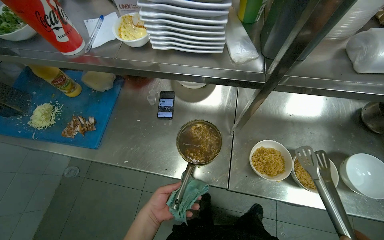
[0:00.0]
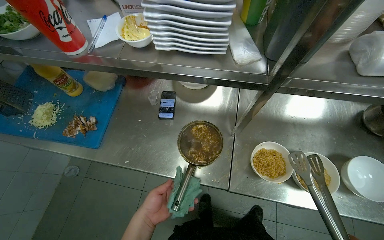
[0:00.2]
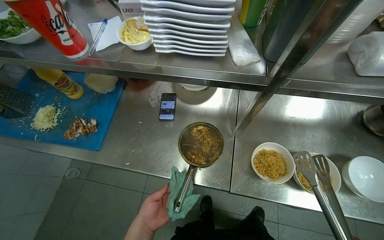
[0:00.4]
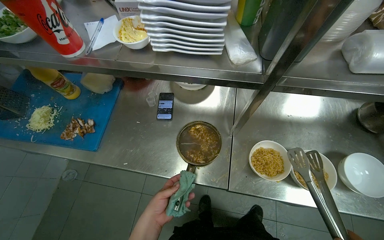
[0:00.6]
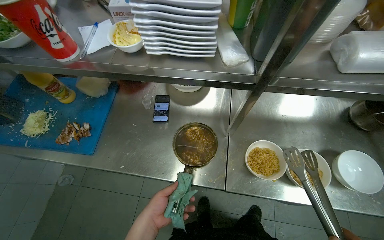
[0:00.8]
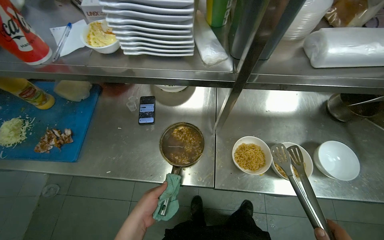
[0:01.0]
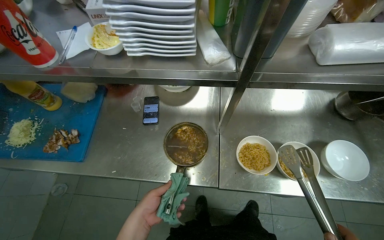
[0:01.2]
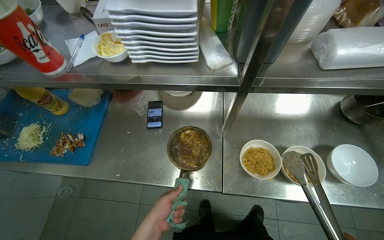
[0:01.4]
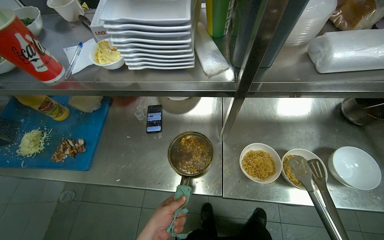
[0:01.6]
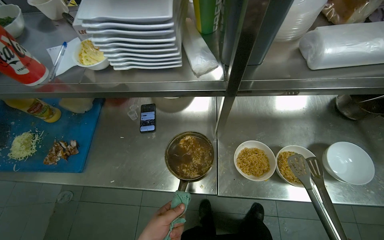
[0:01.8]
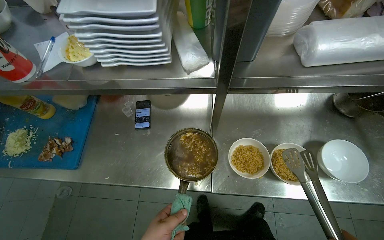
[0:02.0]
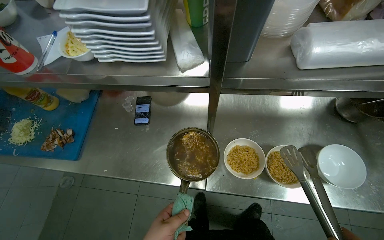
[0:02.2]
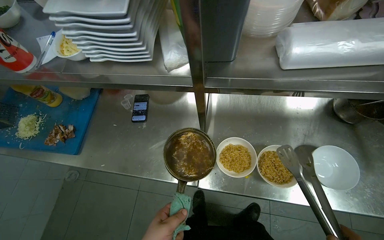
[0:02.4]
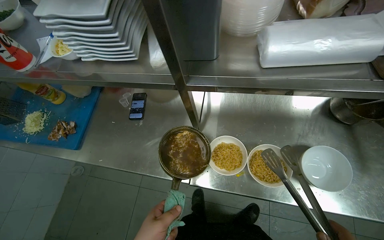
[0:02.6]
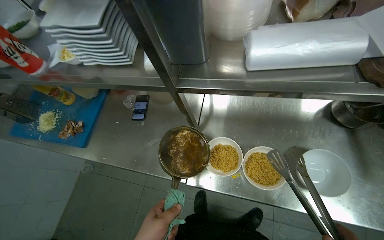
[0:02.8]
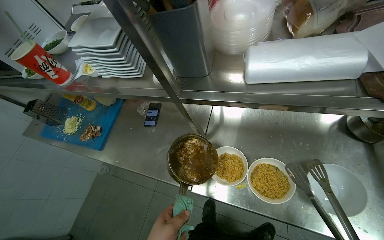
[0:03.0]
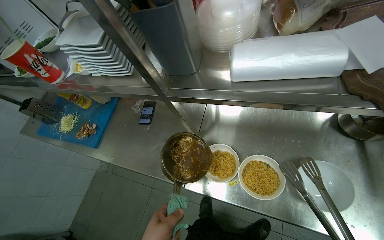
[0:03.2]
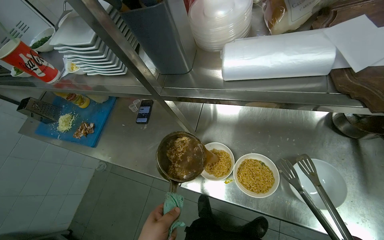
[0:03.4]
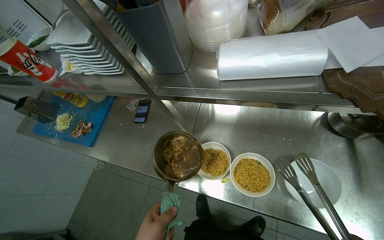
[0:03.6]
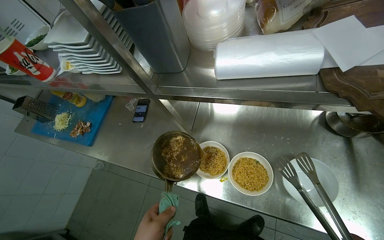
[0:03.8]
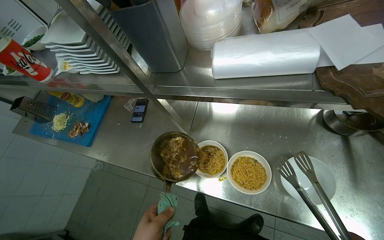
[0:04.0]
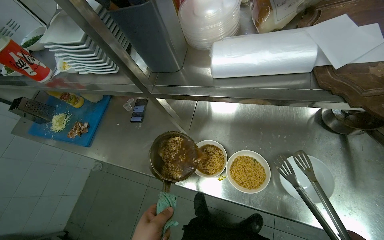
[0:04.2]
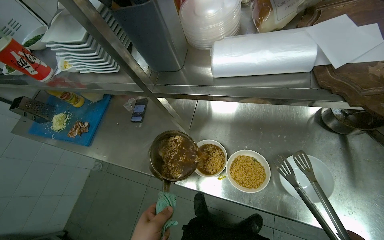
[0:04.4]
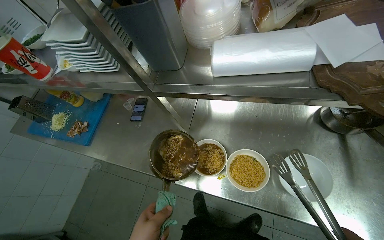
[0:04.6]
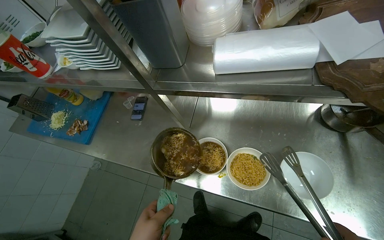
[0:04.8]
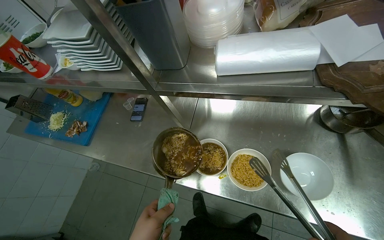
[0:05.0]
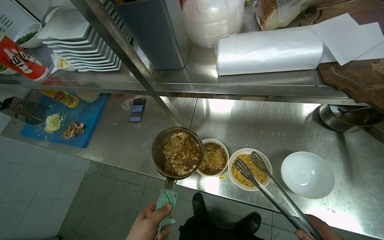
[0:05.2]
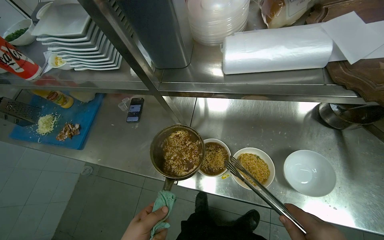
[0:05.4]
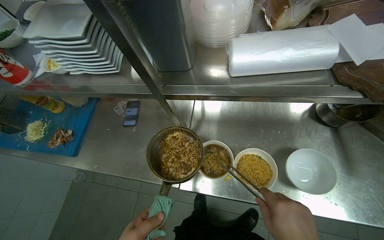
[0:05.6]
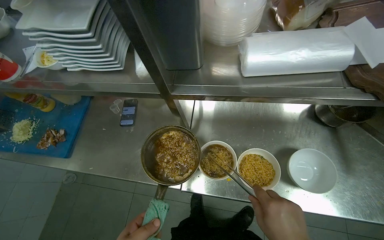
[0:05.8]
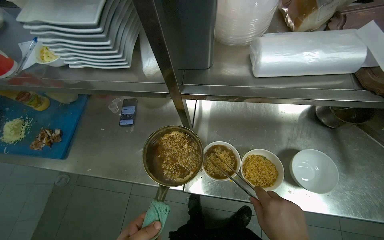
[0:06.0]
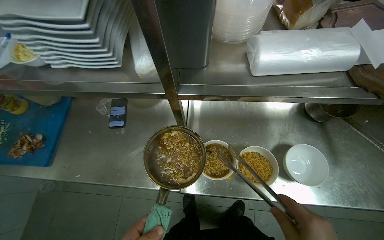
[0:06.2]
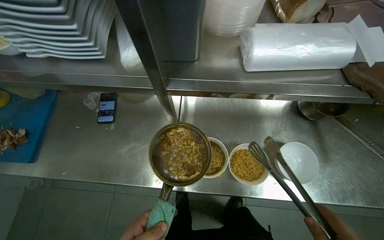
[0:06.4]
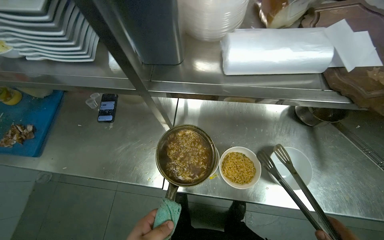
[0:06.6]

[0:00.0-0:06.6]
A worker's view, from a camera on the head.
Job: preparing food.
The whole recording: Portioning cooked noodles into bowls. The worker uses tongs to transfer cooked noodles from a pot into multiple small bowls.
0:01.6 to 0:03.2: The camera is aimed some 15 degrees further to the left.

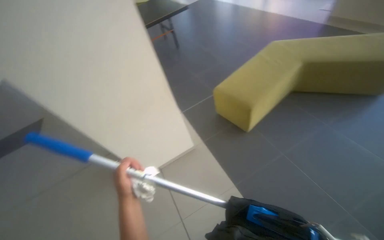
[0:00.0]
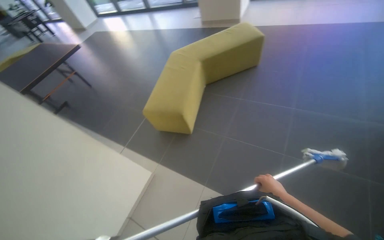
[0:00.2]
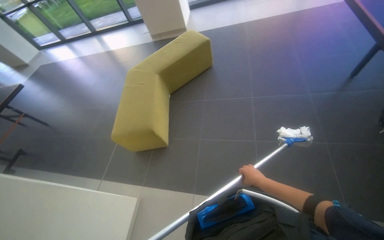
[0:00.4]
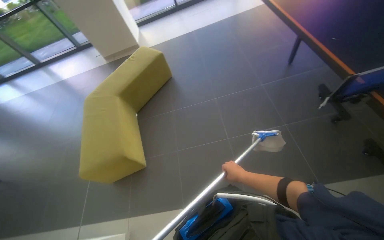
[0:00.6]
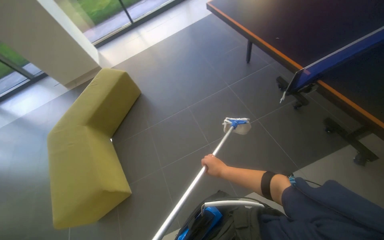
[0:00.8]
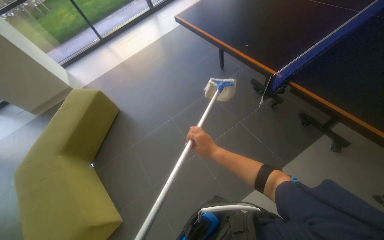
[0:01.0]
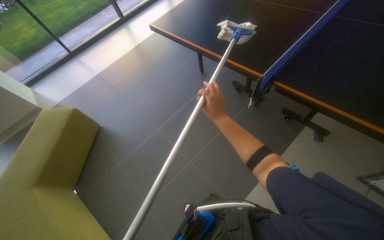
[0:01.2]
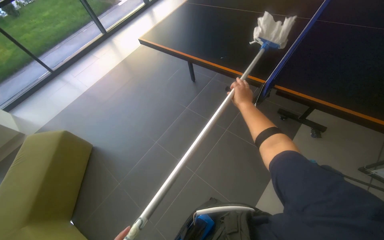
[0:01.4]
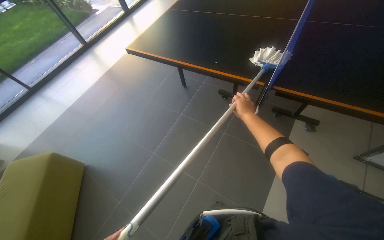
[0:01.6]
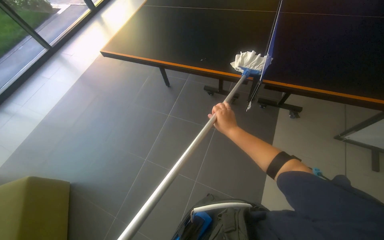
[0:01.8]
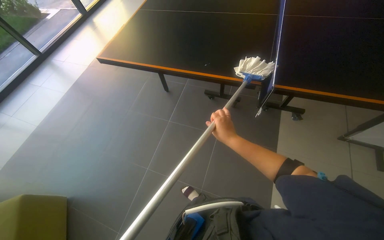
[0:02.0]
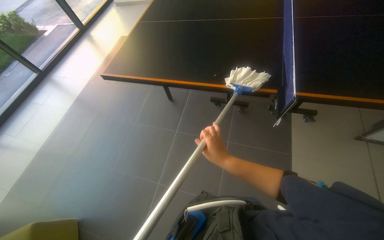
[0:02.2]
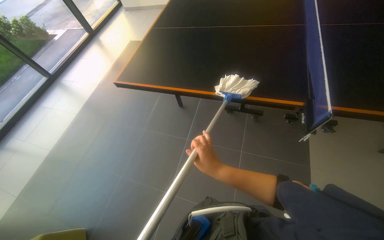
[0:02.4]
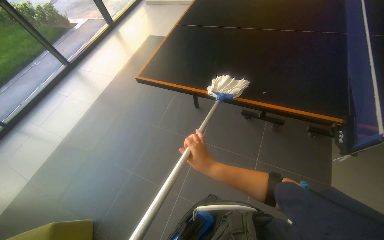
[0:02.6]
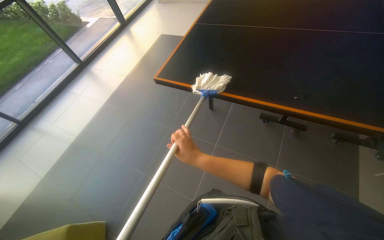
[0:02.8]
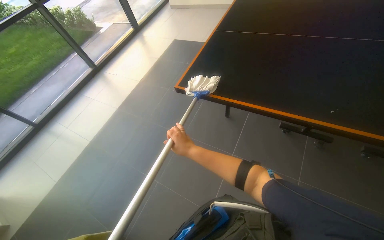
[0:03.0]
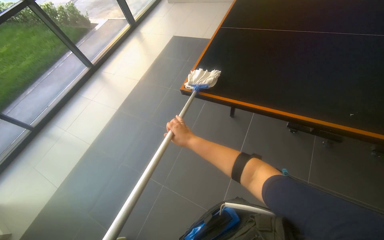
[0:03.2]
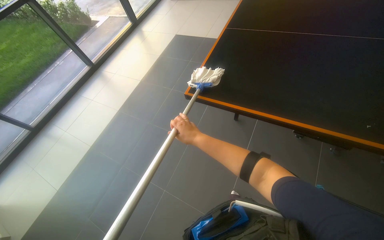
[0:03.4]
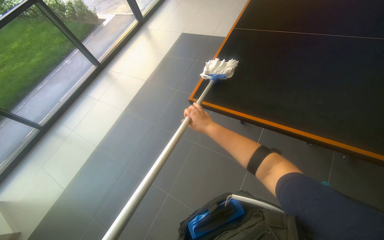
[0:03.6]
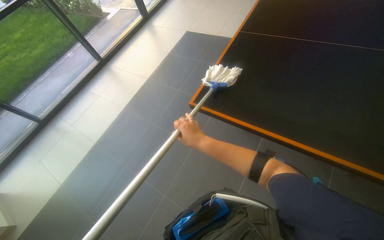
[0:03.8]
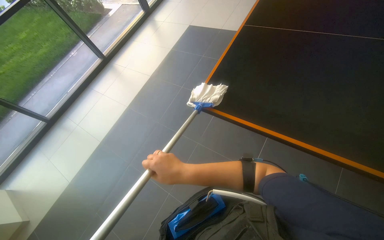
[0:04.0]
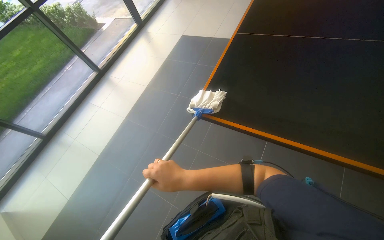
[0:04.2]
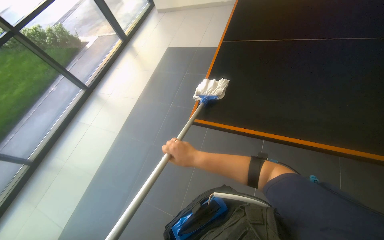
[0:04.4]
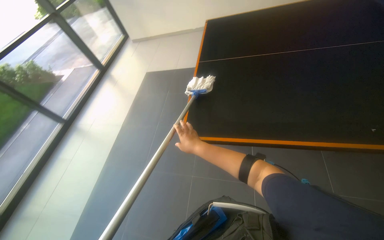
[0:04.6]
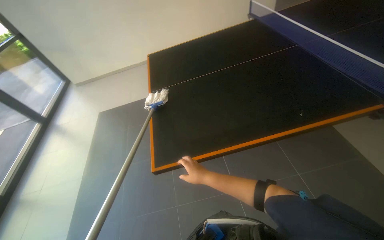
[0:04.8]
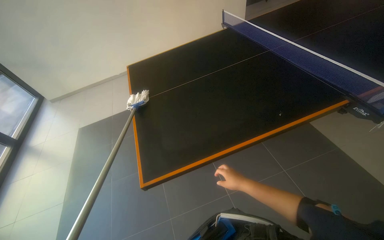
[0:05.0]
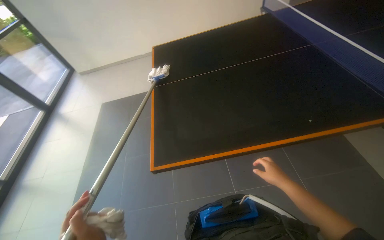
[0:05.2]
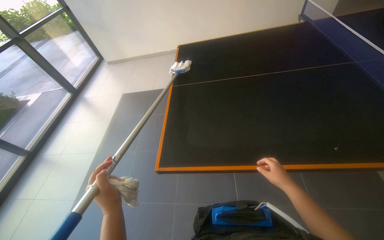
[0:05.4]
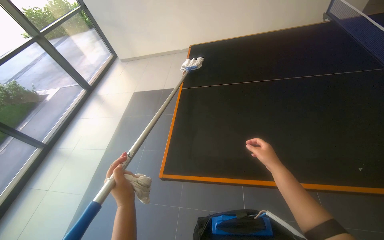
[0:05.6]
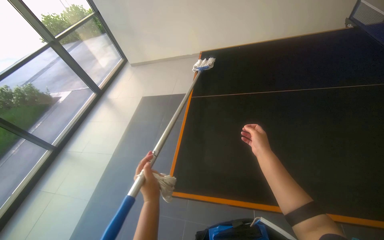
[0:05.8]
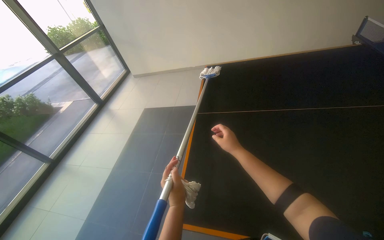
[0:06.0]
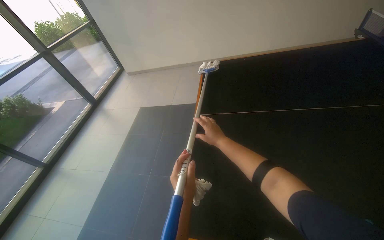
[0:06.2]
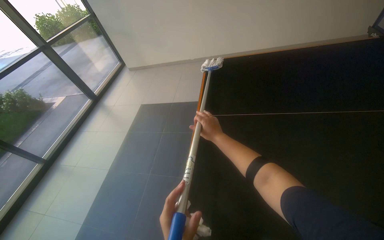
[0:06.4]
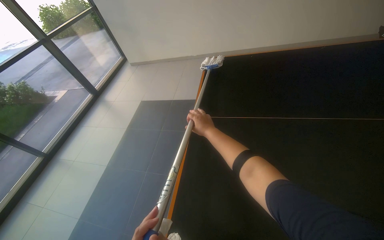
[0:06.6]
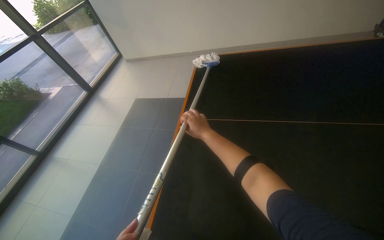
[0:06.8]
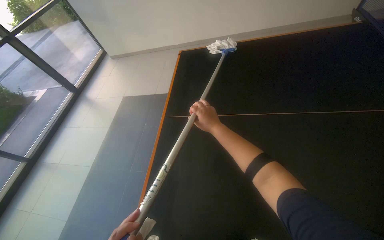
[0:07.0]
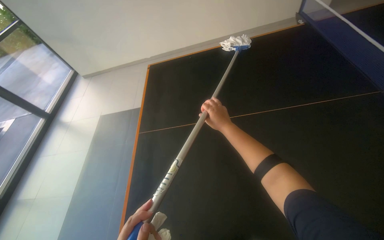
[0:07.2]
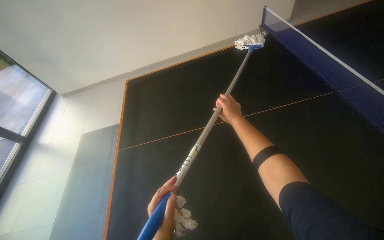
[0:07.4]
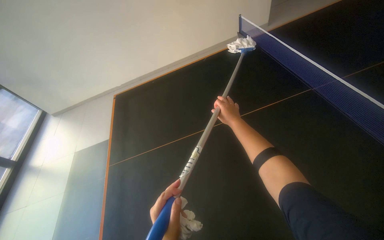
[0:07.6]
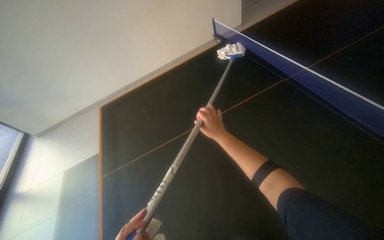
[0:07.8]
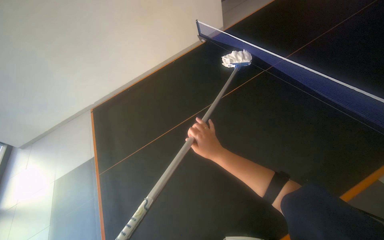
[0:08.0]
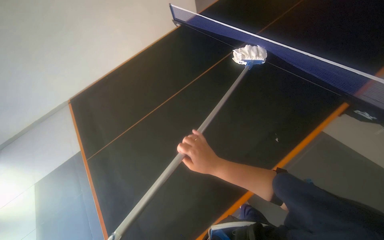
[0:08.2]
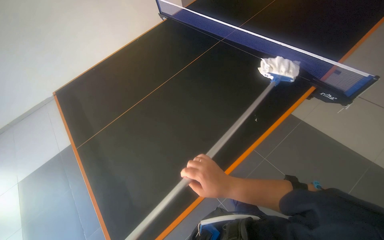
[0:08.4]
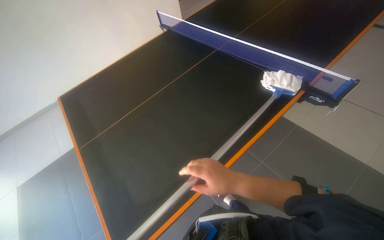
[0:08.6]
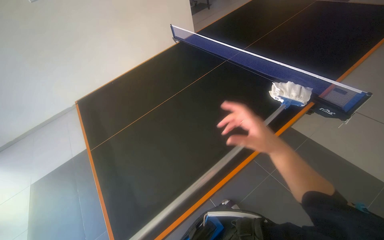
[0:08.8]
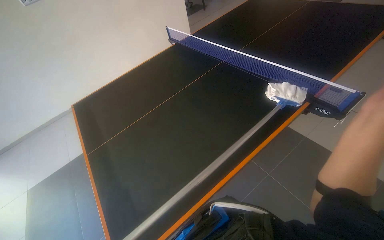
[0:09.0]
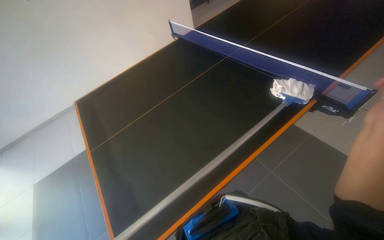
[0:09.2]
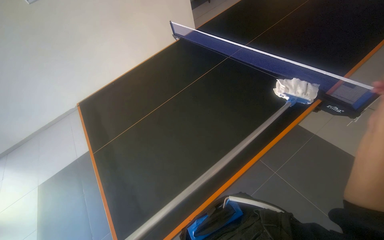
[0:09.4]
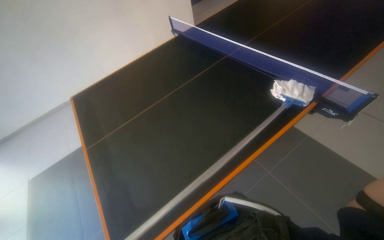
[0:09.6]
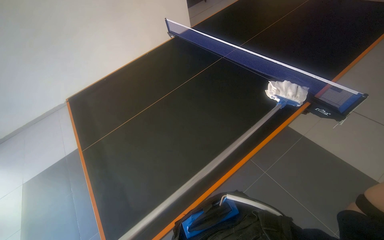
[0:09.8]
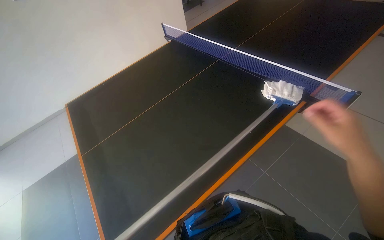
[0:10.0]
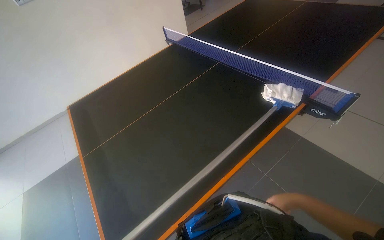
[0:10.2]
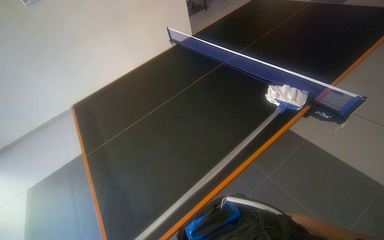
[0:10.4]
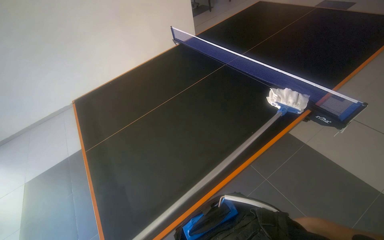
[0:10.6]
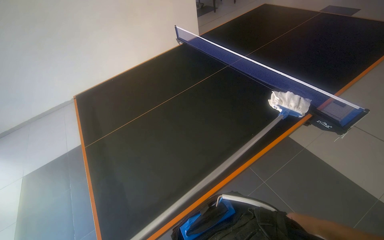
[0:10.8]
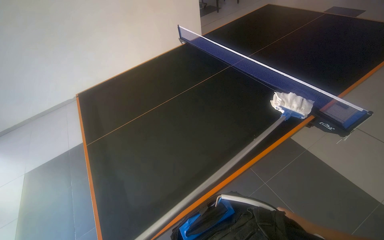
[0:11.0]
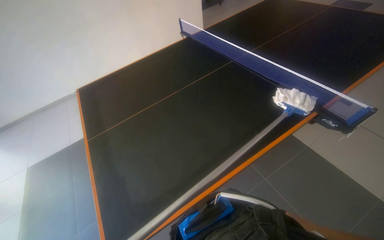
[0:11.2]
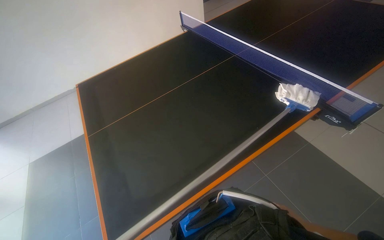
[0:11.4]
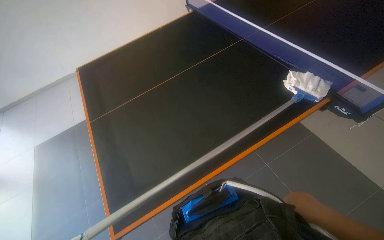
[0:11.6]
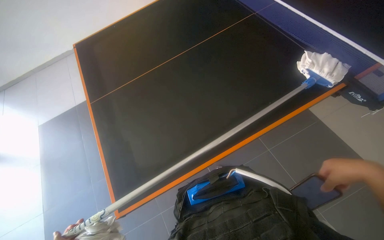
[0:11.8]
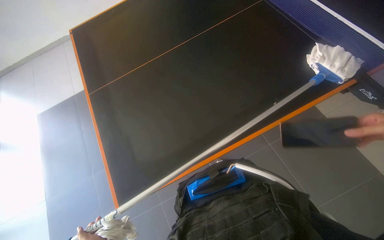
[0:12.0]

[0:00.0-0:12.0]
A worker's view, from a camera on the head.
Job: wiping surfaces.
The whole recording: Mopping the ping-pong table. The worker mops the surface of the ping-pong table.
0:00.0 to 0:01.6: The camera travels some 50 cm. The head turns to the right by about 125 degrees. The camera pitches upward, by approximately 30 degrees.
0:01.6 to 0:03.0: The wearer moves approximately 80 cm.
0:04.4 to 0:06.0: The wearer looks about 20 degrees further upward.
0:06.0 to 0:07.6: The wearer looks some 25 degrees further to the right.
0:10.4 to 0:12.0: The view tilts some 20 degrees downward.

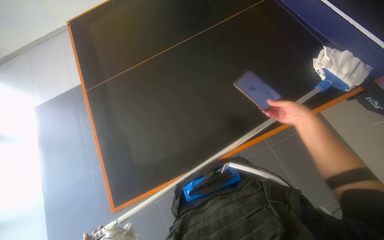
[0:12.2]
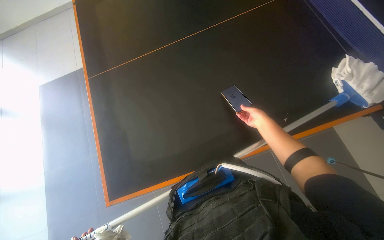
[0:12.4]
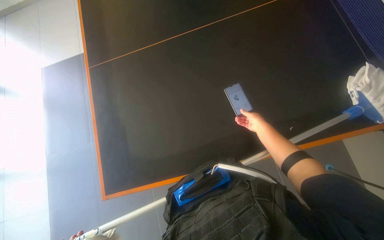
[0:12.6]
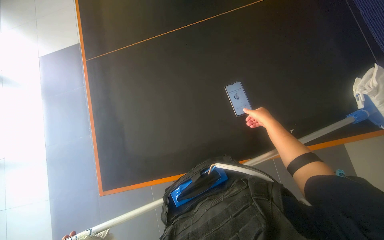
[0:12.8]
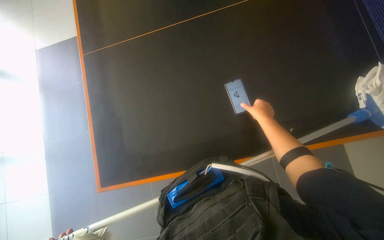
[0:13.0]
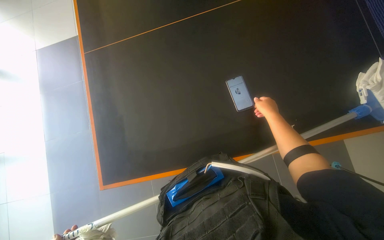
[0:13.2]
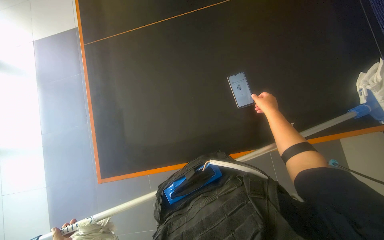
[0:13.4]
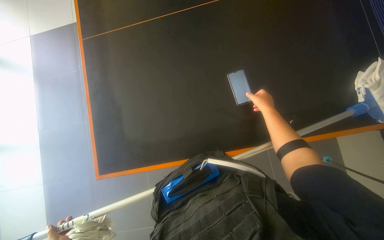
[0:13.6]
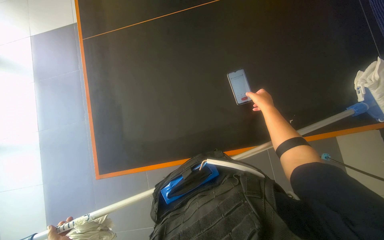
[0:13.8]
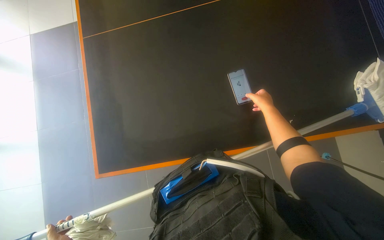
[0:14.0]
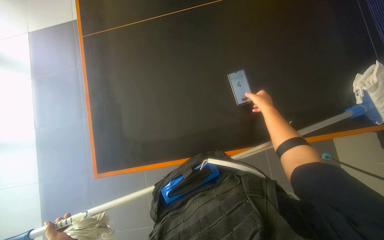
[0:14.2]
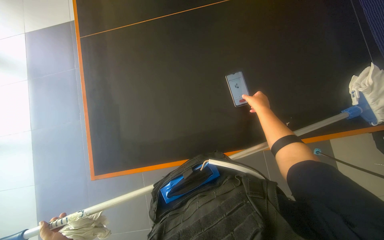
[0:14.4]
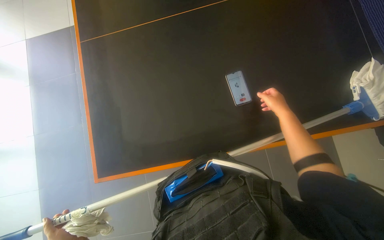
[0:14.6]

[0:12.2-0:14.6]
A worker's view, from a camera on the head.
Job: wiping surfaces.
The whole recording: Mopping the ping-pong table. The worker mops the surface of the ping-pong table.
0:12.2 to 0:13.4: The right hand reaches about 30 cm farther from the camera, then returns.
